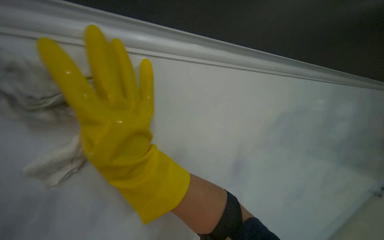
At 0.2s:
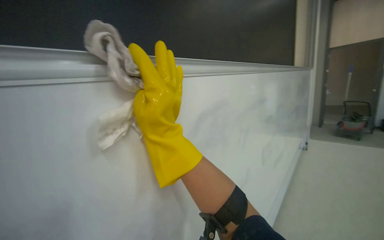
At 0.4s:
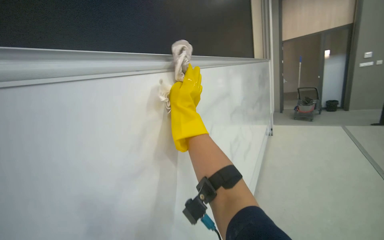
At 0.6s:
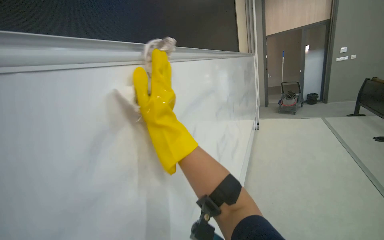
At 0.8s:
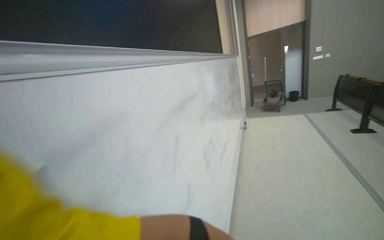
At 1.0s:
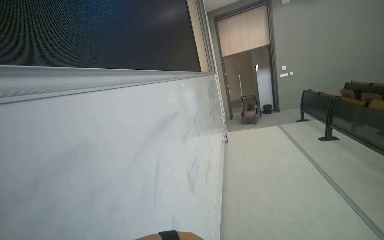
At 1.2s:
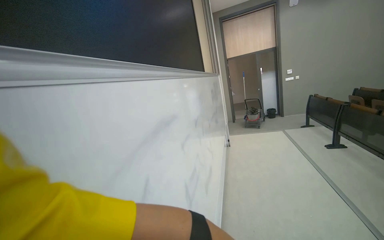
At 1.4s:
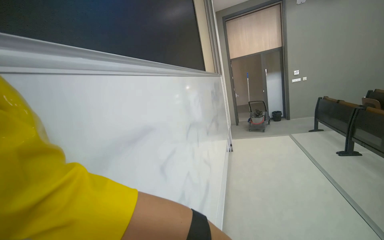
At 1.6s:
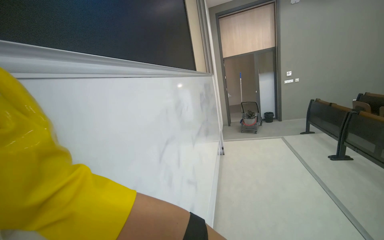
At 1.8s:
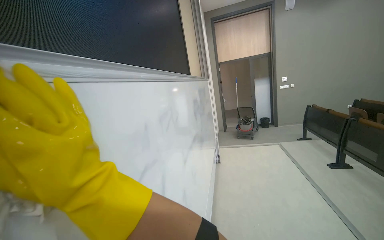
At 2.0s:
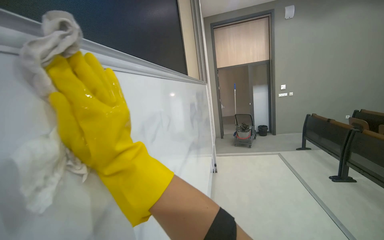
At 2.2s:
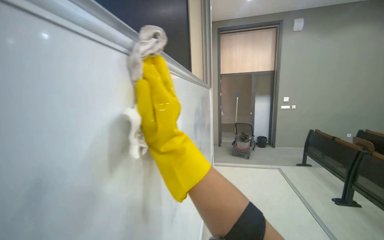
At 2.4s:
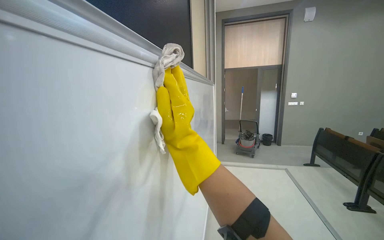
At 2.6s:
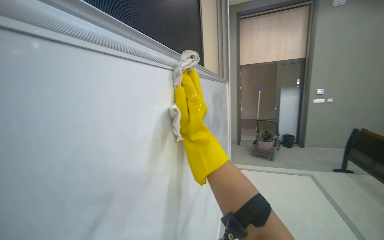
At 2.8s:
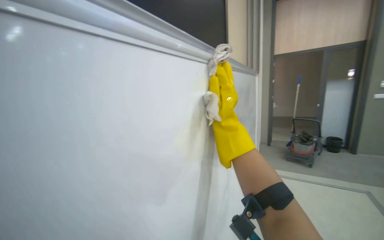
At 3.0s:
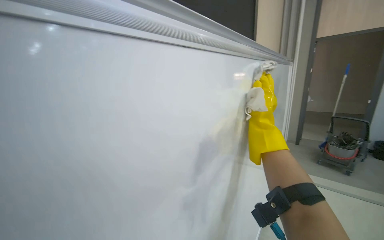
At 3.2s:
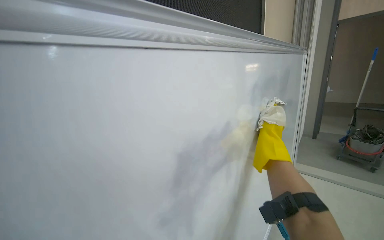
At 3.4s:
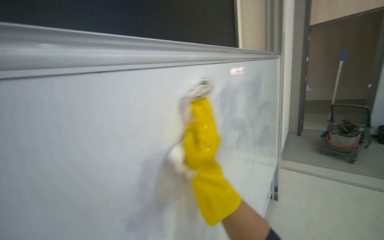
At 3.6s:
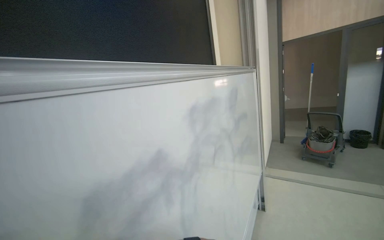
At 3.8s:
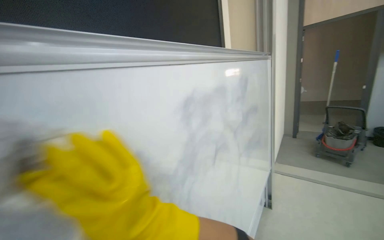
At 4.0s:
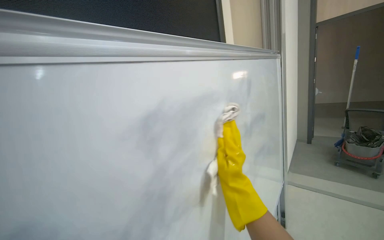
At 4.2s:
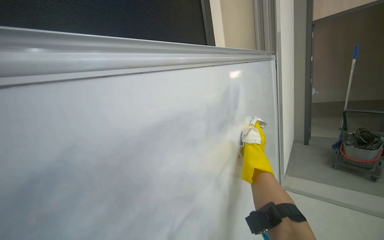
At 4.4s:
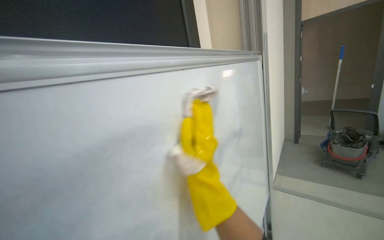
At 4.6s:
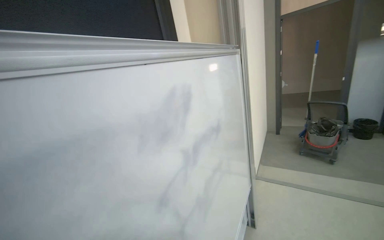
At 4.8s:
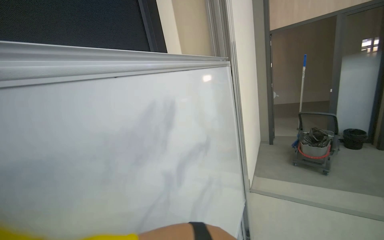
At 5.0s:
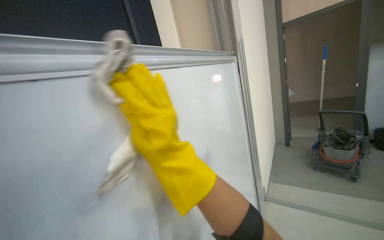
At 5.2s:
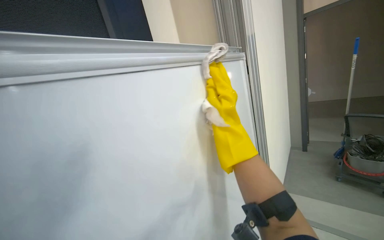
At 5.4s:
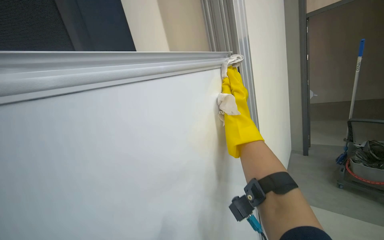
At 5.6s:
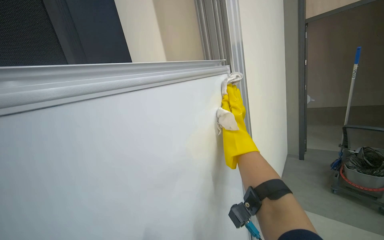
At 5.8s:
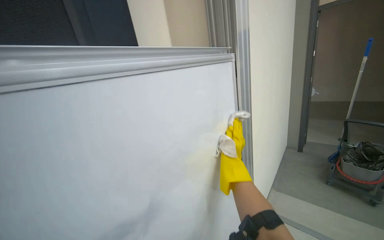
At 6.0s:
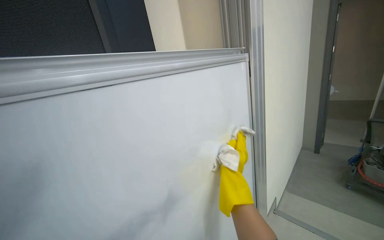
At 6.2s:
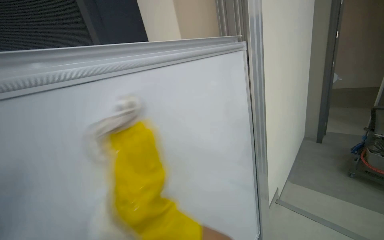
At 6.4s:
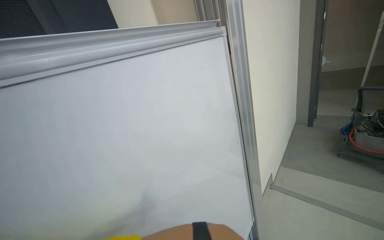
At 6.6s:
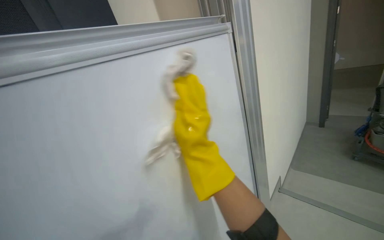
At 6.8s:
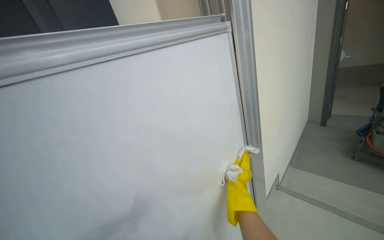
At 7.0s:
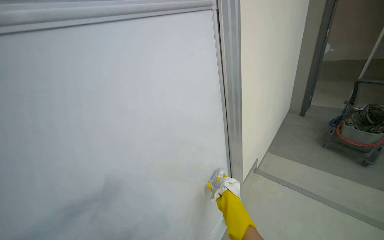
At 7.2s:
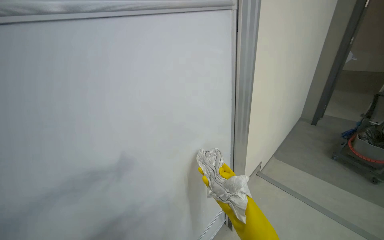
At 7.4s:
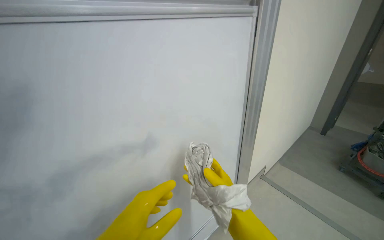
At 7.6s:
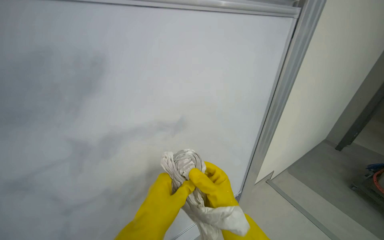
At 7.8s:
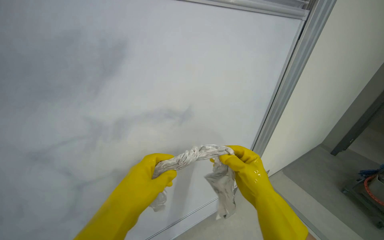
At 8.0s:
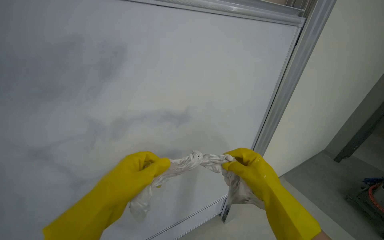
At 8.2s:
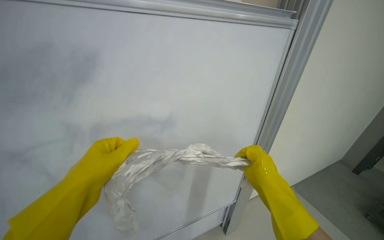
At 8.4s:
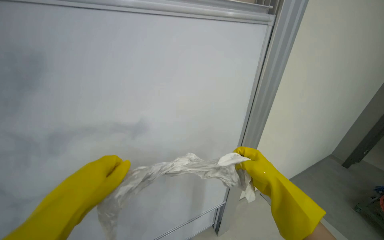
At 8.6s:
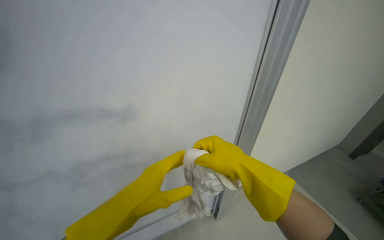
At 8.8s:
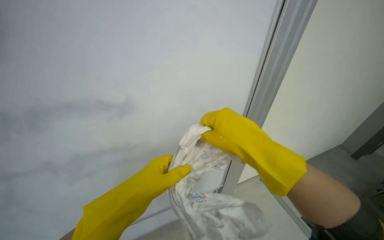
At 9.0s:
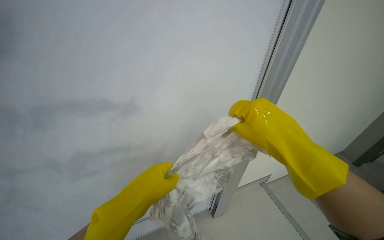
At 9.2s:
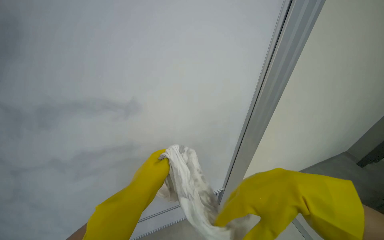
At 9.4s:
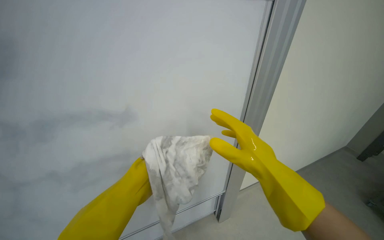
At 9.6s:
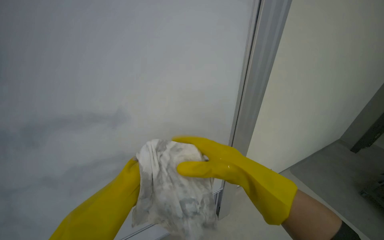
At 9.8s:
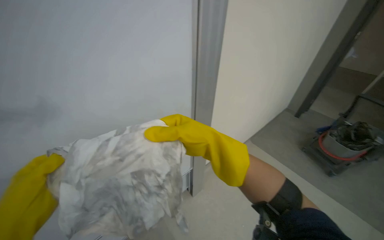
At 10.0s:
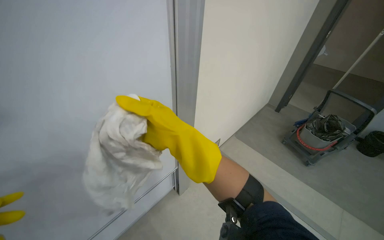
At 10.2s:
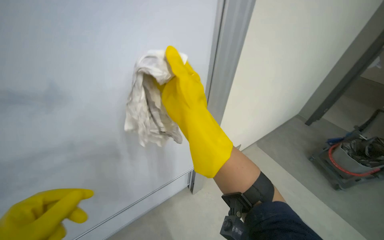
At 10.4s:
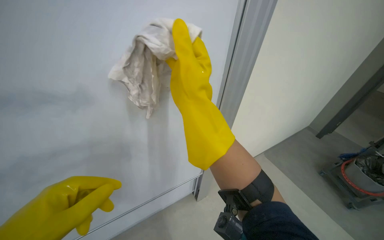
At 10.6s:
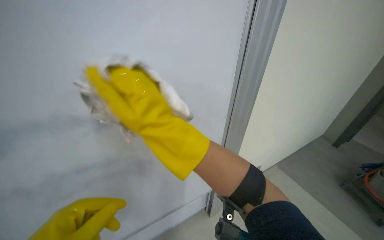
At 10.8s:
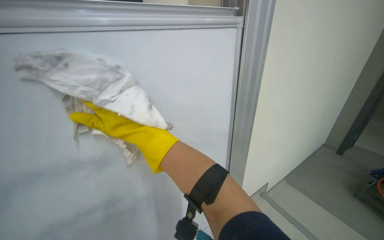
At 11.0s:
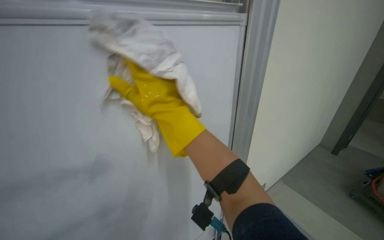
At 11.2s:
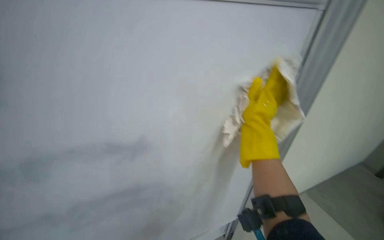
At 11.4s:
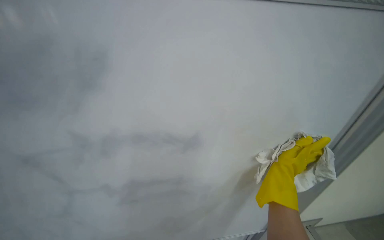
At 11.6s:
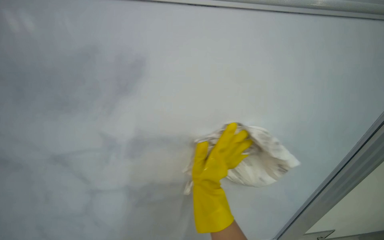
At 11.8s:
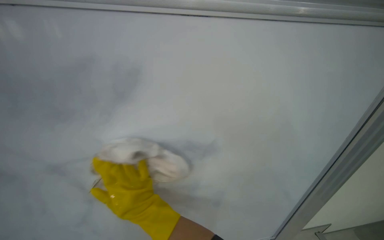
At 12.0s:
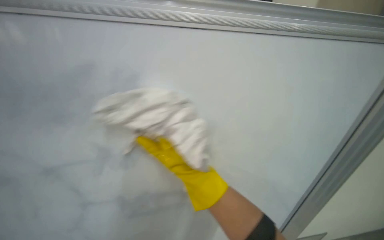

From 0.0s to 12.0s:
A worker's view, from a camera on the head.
Job: wiping surfaces.
The whole recording: Cleaning whiteboard surface. The worker cleans the whiteboard surface with a cloth.
From 1.6s to 3.0s: The camera travels roughly 90 cm. The head rotates about 25 degrees to the left.
From 4.4s to 6.0s: The wearer moves about 40 cm.
From 6.0s to 7.6s: The view tips downward by about 15 degrees.
From 7.6s to 9.0s: The right hand is displaced to the right and up the picture by some 15 cm. Meanwhile the left hand goes to the left and returns, approximately 10 cm each way.
From 9.0s to 10.4s: The right hand shifts about 15 cm to the left.
From 10.4s to 12.0s: The wearer looks approximately 25 degrees further to the left. The camera pitches upward, by approximately 20 degrees. The right hand moves left and right over some 40 cm, changing direction 3 times.

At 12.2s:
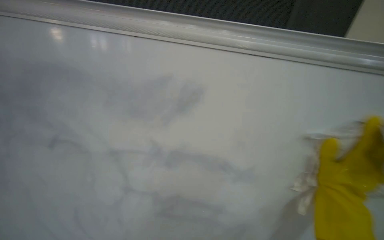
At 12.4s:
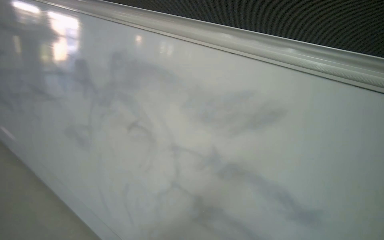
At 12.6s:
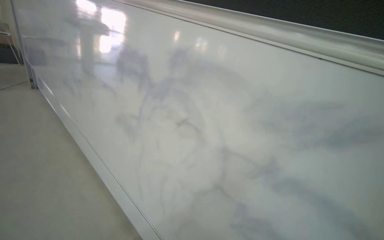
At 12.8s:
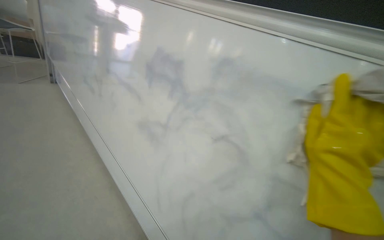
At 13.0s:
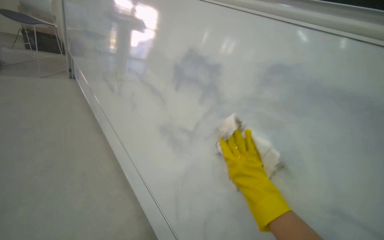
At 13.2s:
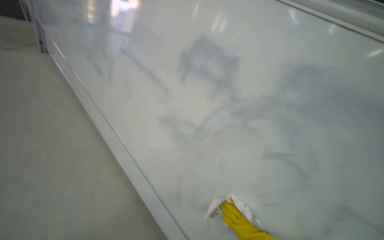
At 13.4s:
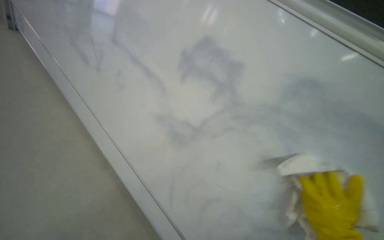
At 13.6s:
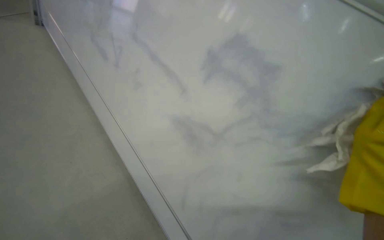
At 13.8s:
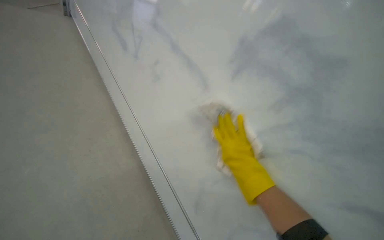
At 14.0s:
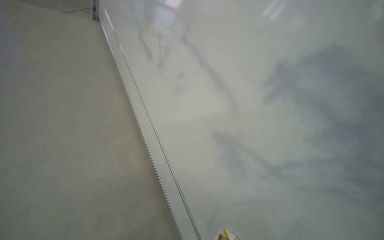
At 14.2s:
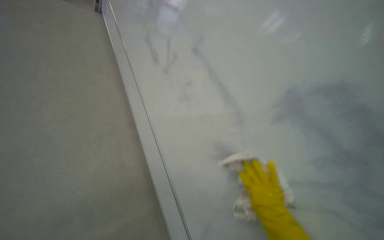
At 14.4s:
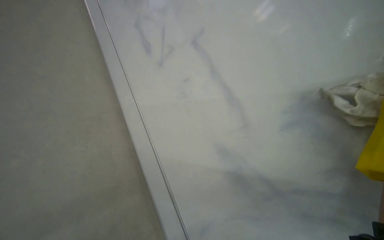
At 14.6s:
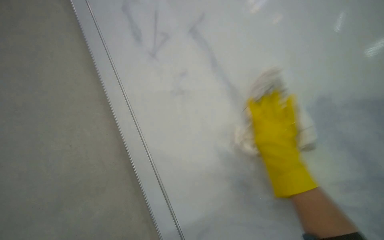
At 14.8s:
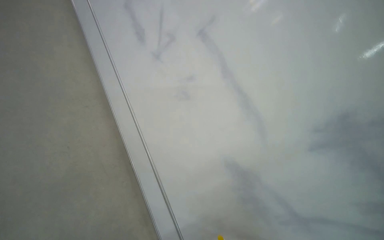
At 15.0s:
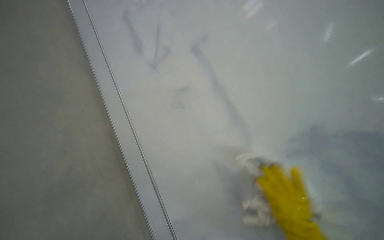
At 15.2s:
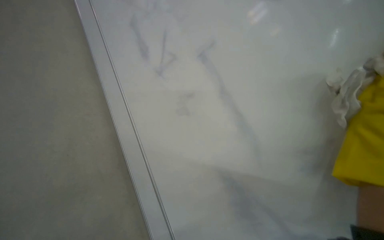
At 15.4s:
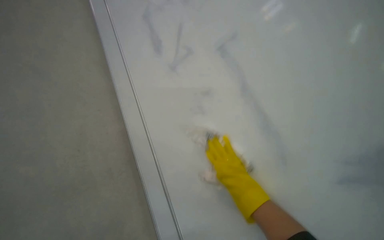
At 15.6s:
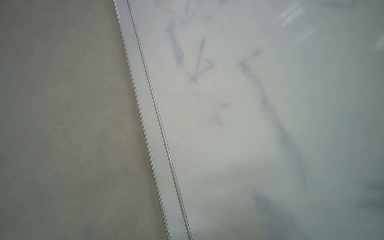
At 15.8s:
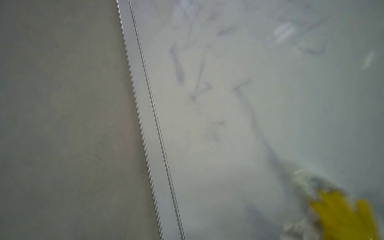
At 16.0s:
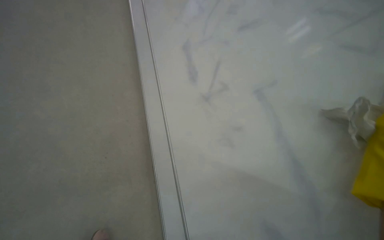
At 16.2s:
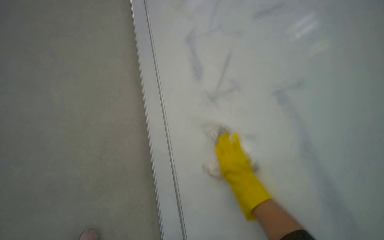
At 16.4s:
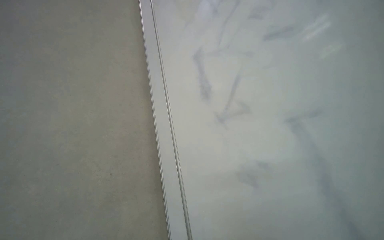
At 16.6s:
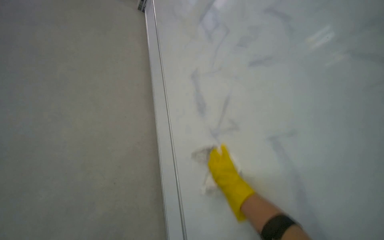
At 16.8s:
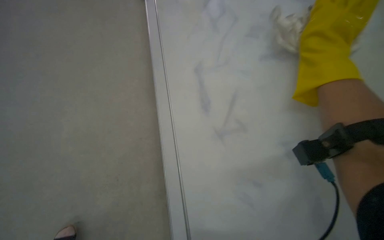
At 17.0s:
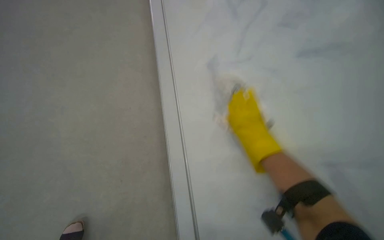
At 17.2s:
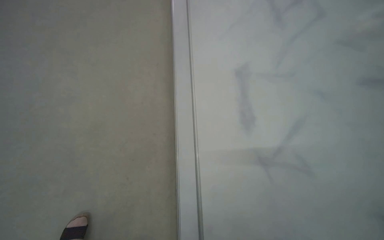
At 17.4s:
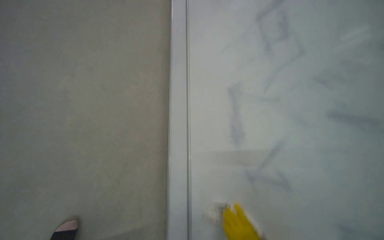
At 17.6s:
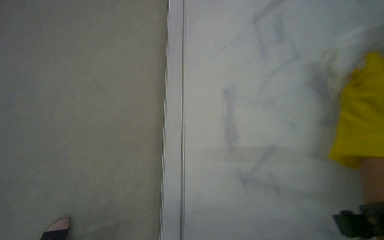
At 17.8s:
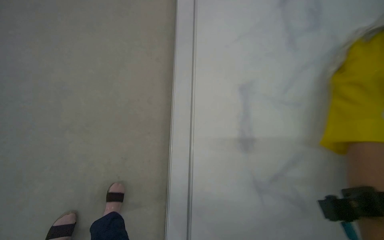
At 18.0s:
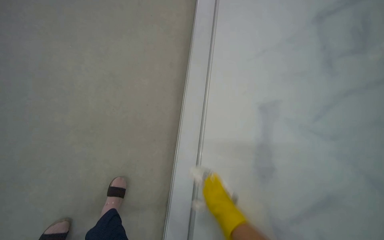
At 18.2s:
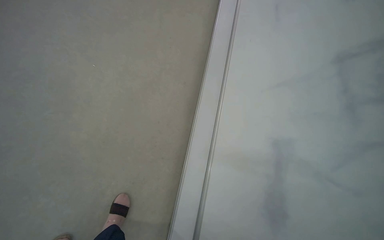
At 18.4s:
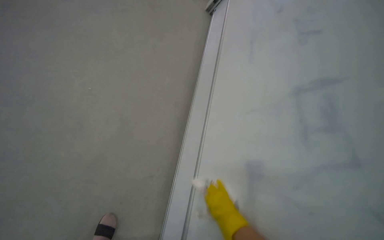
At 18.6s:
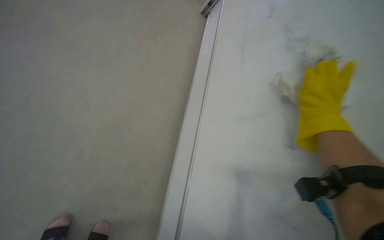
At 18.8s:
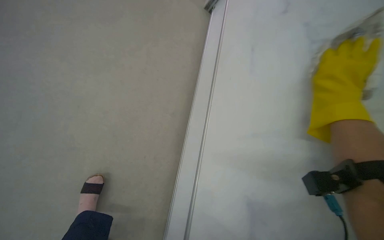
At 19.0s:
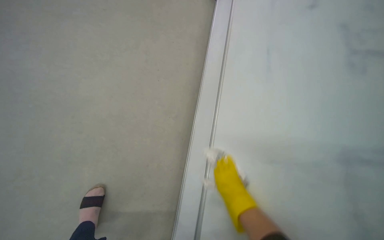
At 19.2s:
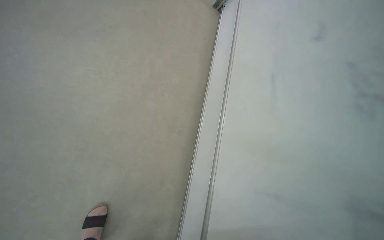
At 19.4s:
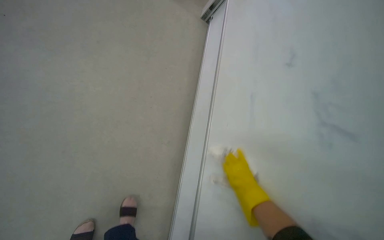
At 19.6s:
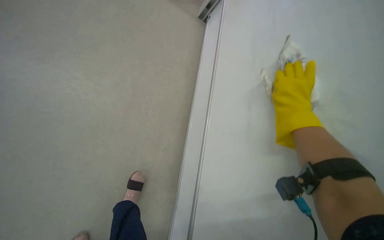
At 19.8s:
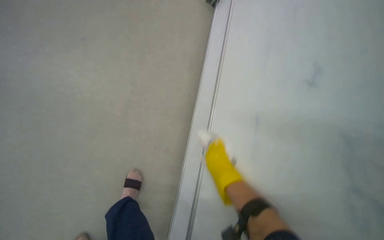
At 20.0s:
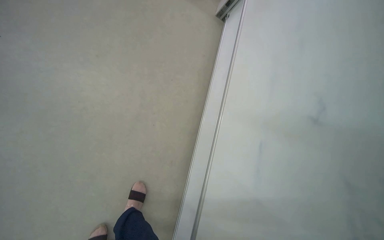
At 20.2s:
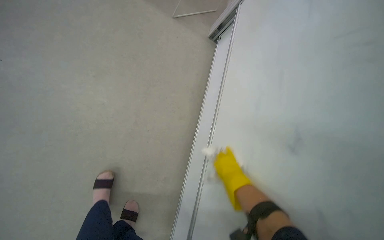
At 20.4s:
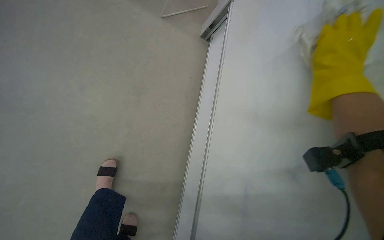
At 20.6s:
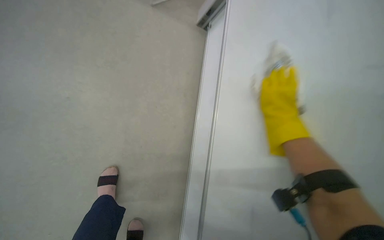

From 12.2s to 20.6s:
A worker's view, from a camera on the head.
Job: wiping surfaces.
The whole recording: Cleaning whiteboard surface. The worker cleans the whiteboard surface with a cloth.
From 15.0s to 16.4s: The head turns to the left by about 15 degrees.
From 16.4s to 17.8s: The view tilts about 15 degrees downward.
